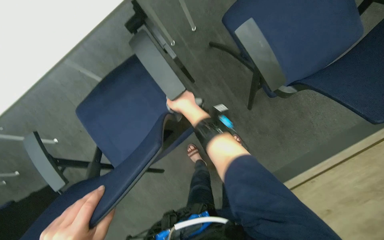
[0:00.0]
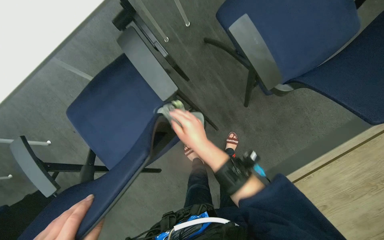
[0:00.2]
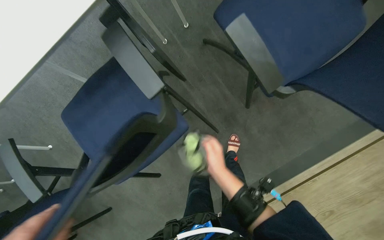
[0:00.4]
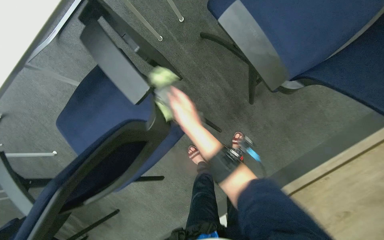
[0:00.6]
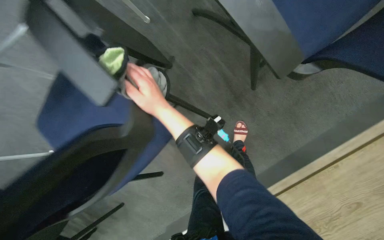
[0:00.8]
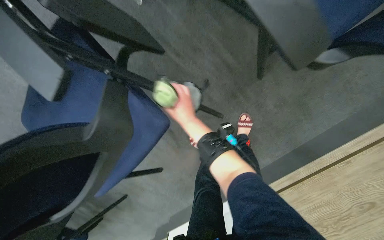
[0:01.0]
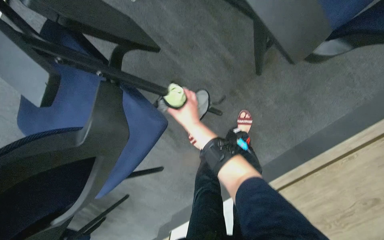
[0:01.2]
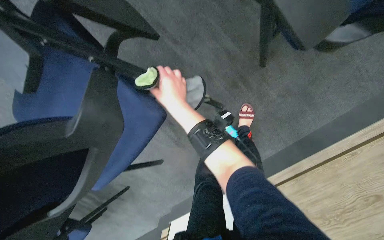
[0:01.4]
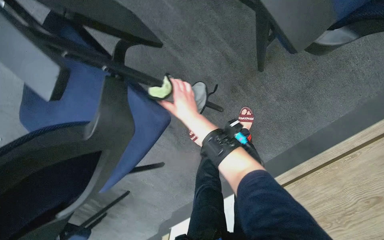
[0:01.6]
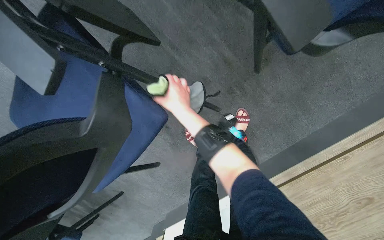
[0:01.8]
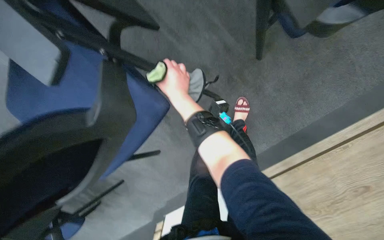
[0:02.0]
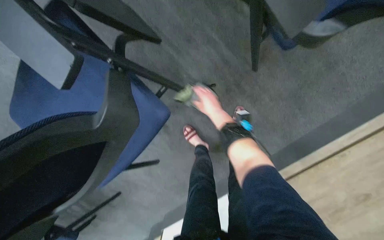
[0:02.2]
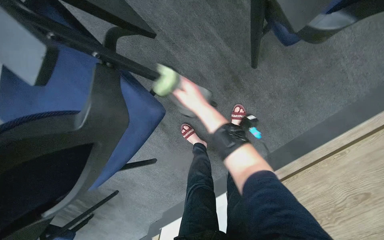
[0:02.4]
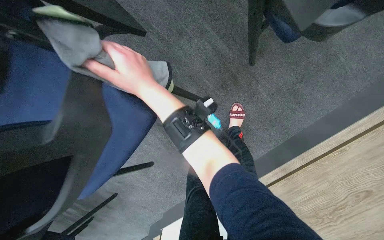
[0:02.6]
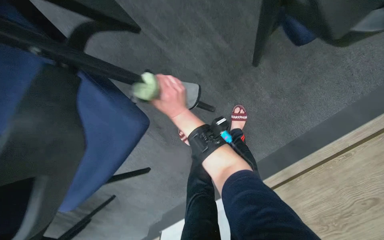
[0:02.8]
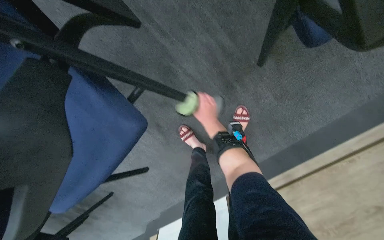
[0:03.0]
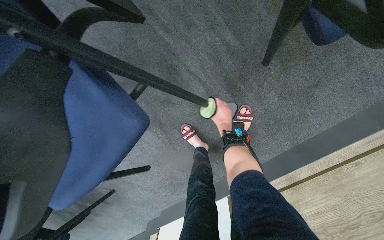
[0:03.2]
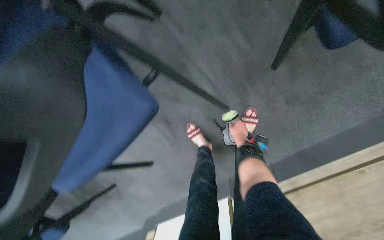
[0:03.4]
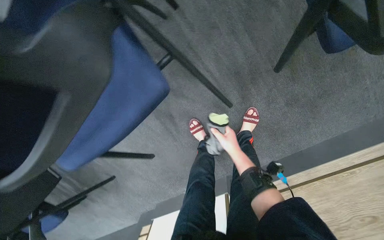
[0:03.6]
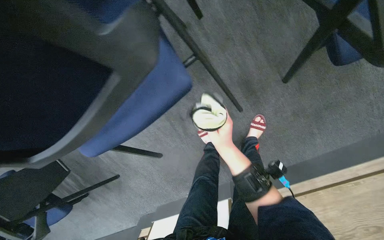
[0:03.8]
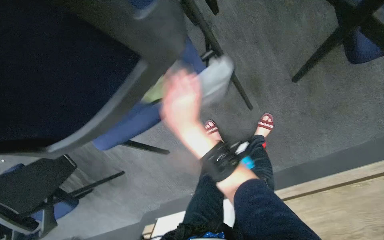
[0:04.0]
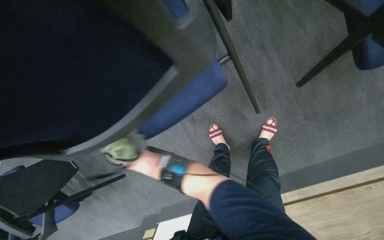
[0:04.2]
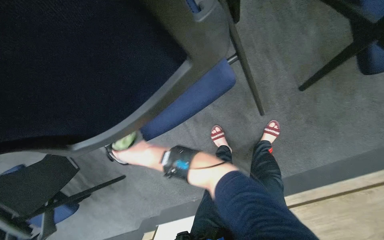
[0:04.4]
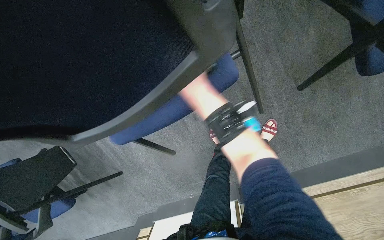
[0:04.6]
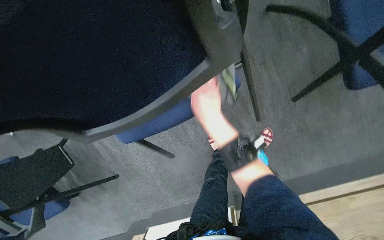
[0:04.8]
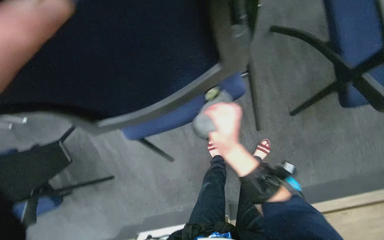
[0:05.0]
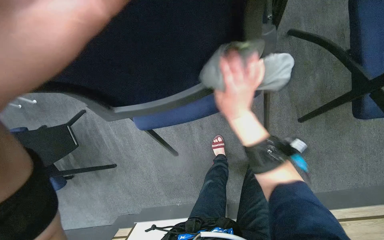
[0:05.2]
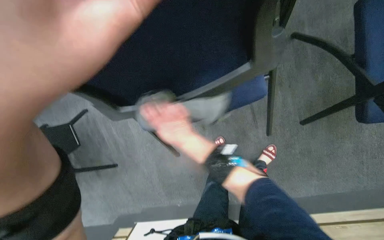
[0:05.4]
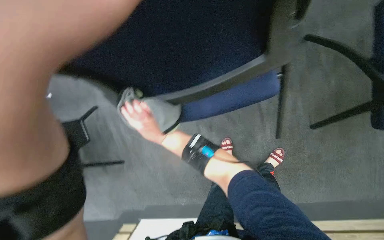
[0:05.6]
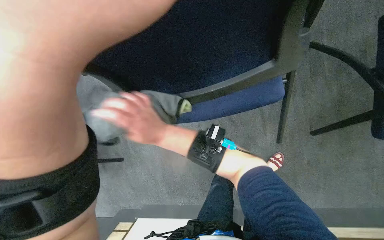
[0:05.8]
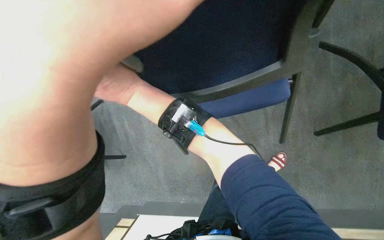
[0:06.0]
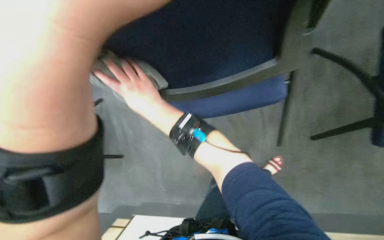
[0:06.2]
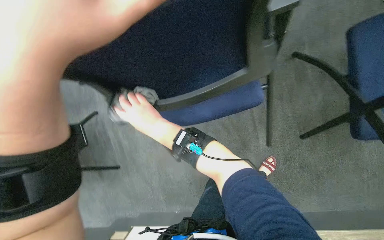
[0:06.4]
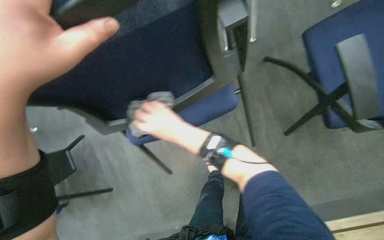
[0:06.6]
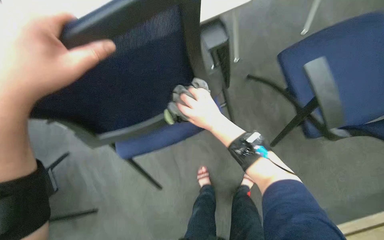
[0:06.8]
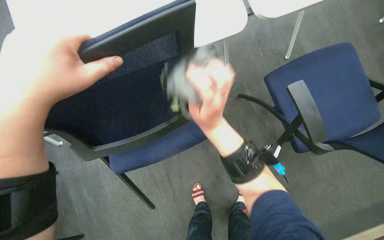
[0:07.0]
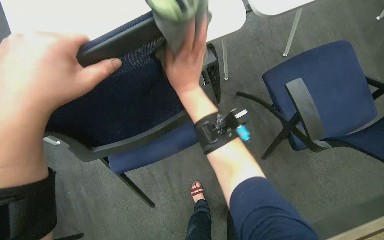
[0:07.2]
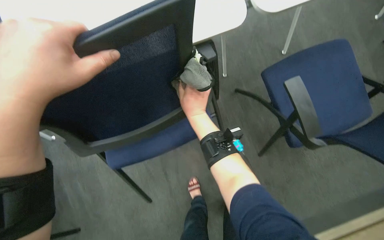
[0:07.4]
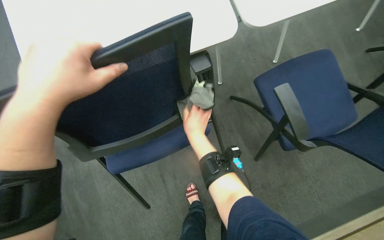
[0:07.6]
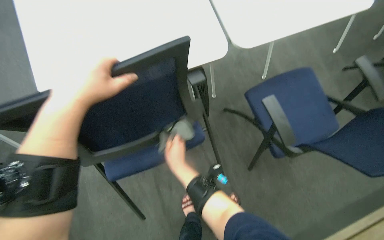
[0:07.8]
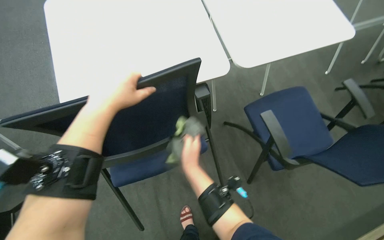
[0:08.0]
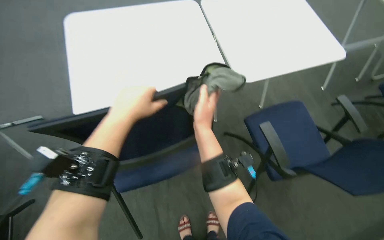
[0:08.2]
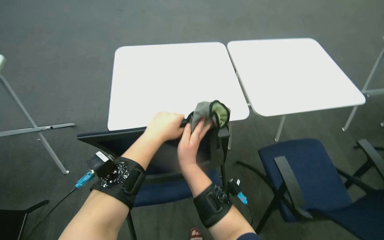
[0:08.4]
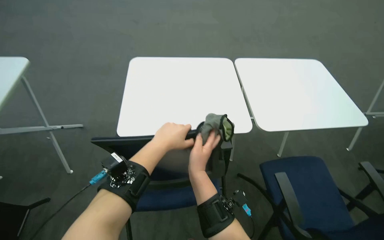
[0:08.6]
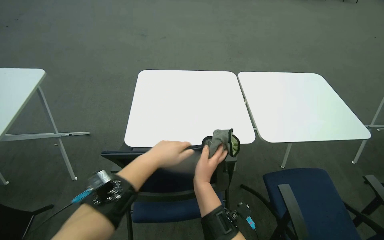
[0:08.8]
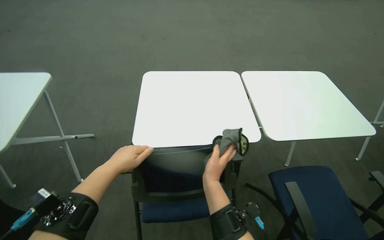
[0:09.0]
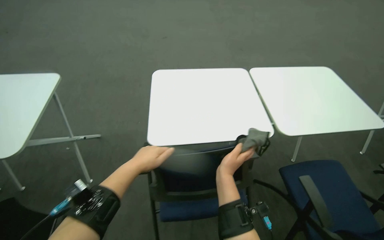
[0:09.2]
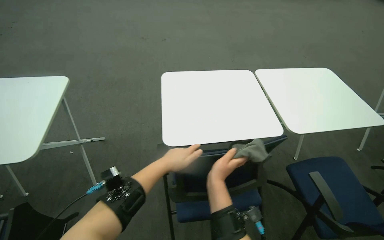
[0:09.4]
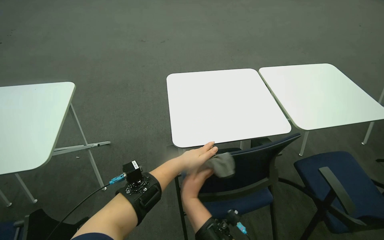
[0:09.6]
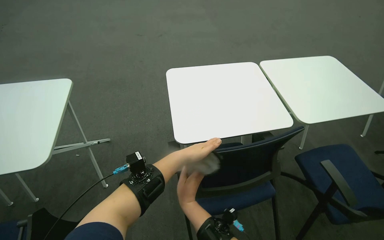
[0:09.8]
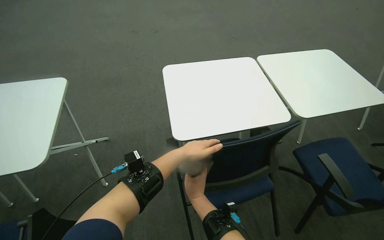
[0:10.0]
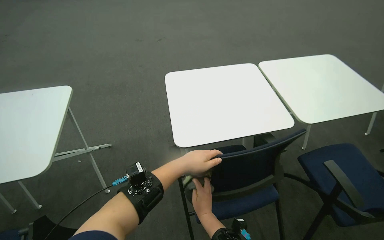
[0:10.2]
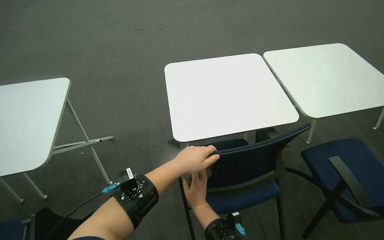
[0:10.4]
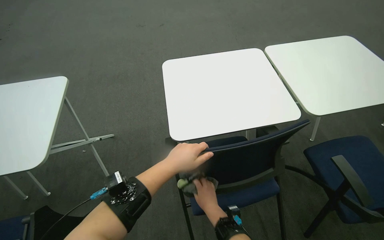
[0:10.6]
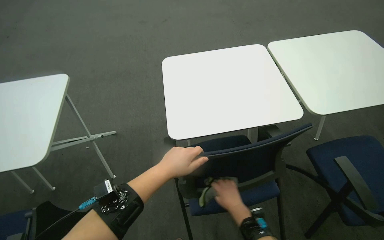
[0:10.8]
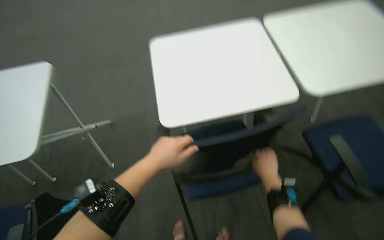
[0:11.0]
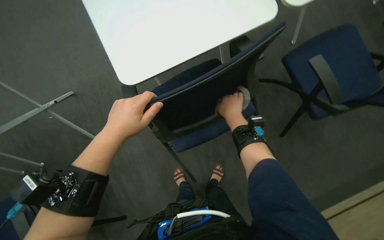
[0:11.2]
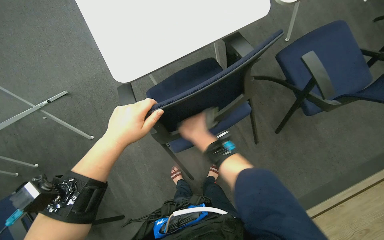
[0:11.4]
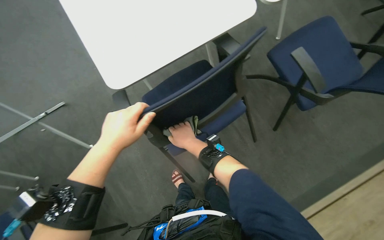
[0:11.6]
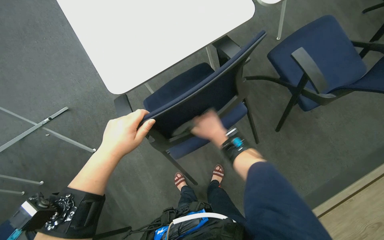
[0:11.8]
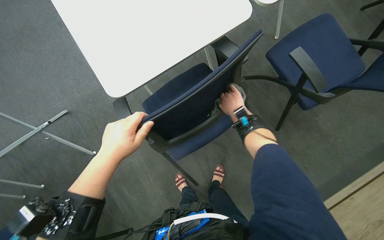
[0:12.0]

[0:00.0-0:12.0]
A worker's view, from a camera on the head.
Job: wiping surfaces.
The whole recording: Wiping conference room tables and chairs. The worker wipes down tables and chairs in the conference room, periodically rinsing the cloth.
0.0 to 1.6 s: The view tips downward by roughly 15 degrees. The right hand reaches roughly 20 cm down the picture, then returns.
1.6 to 3.0 s: The right hand swings nearer and farther, some 20 cm each way, with 2 reversals.
3.0 to 4.4 s: The right hand goes roughly 40 cm to the left and nearer to the camera.
6.0 to 7.6 s: The head rotates about 20 degrees to the right. The view tilts approximately 20 degrees upward. The right hand shifts about 30 cm to the right.
7.6 to 9.0 s: The camera pitches upward, by roughly 30 degrees. The right hand is displaced nearer to the camera by roughly 25 cm.
9.0 to 10.4 s: The right hand goes about 15 cm down the picture.
10.4 to 12.0 s: The view tilts roughly 25 degrees downward.

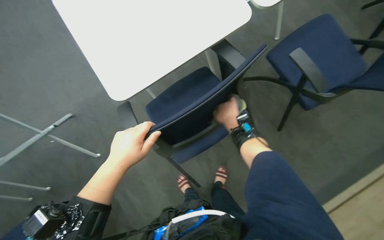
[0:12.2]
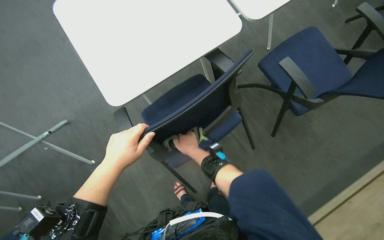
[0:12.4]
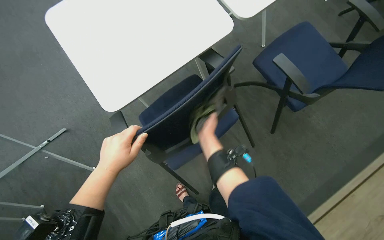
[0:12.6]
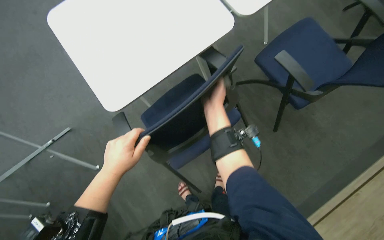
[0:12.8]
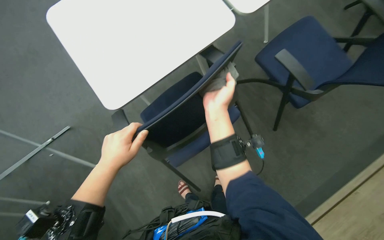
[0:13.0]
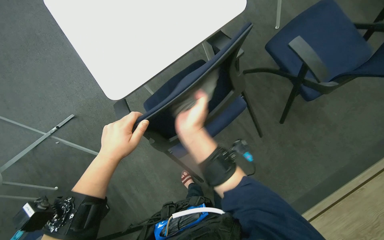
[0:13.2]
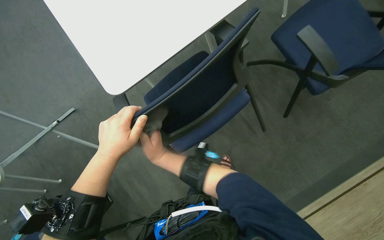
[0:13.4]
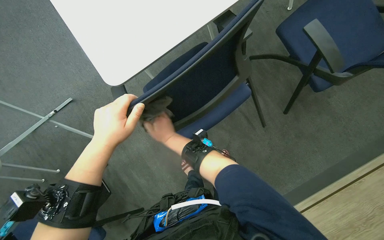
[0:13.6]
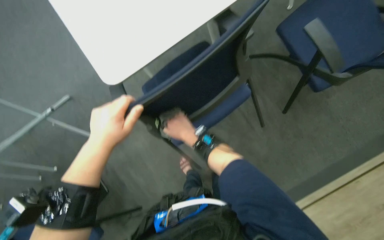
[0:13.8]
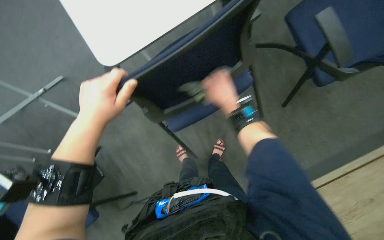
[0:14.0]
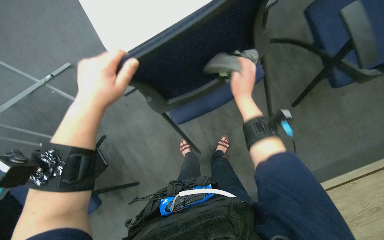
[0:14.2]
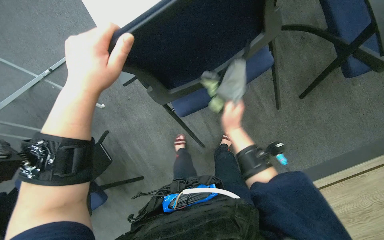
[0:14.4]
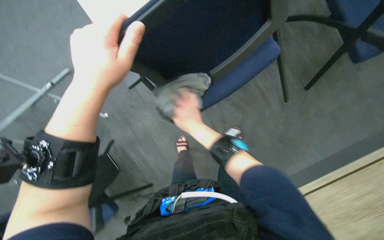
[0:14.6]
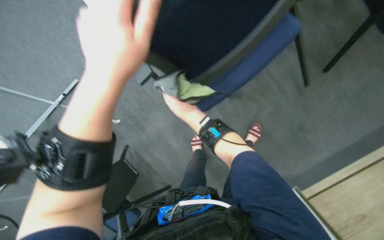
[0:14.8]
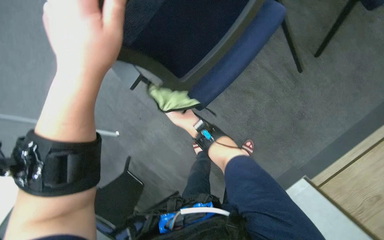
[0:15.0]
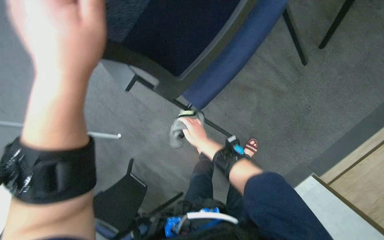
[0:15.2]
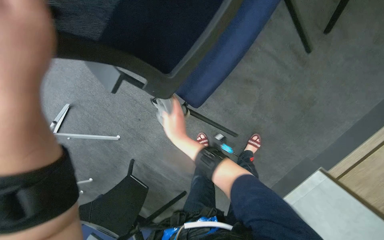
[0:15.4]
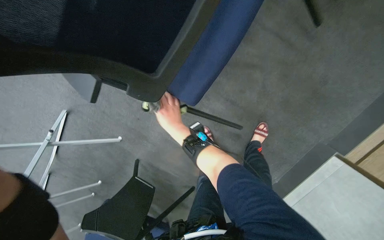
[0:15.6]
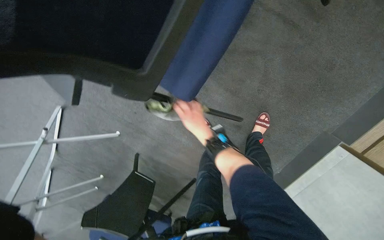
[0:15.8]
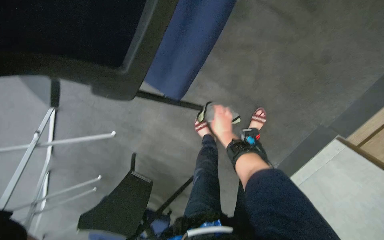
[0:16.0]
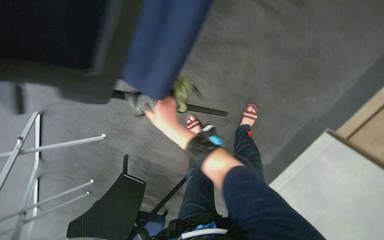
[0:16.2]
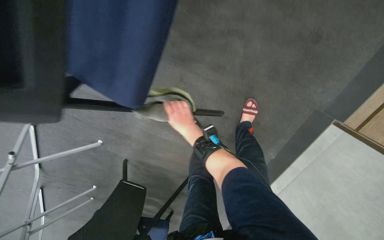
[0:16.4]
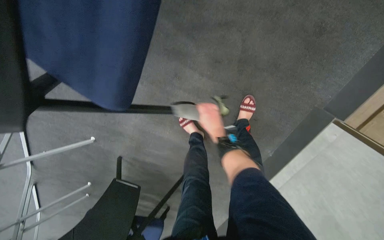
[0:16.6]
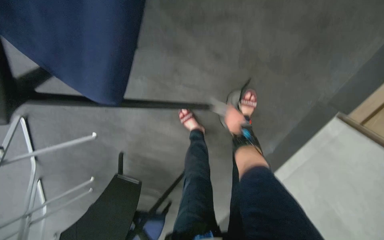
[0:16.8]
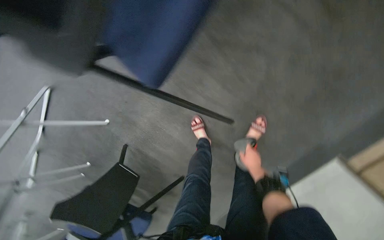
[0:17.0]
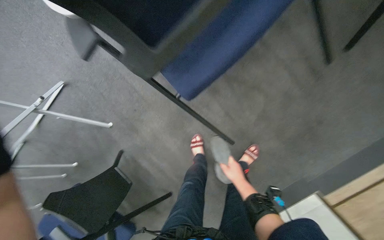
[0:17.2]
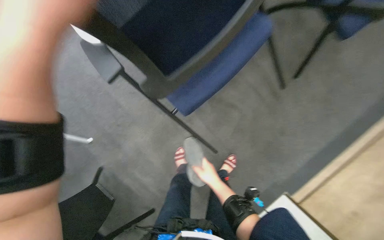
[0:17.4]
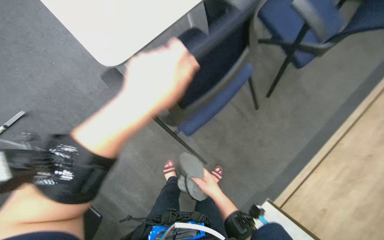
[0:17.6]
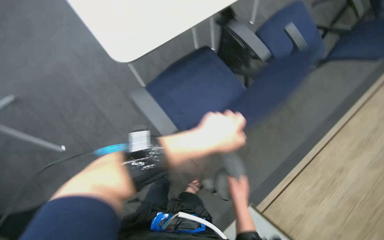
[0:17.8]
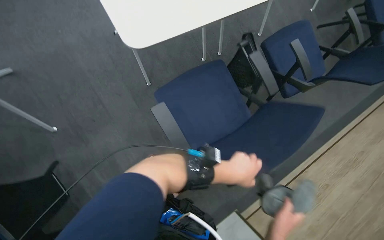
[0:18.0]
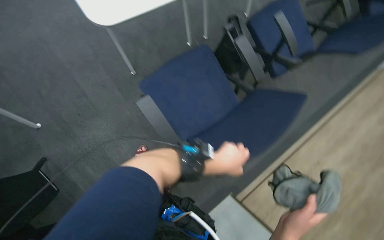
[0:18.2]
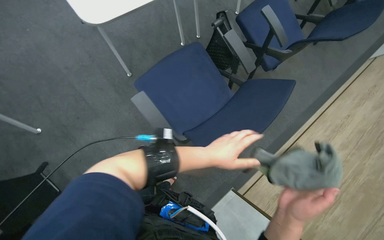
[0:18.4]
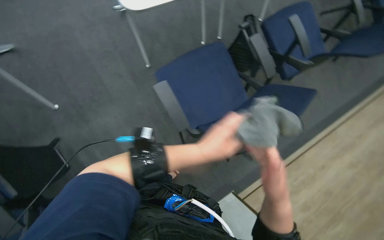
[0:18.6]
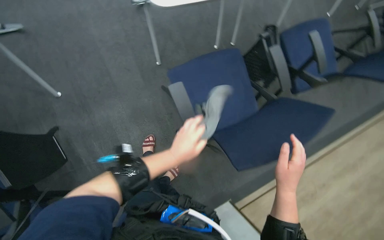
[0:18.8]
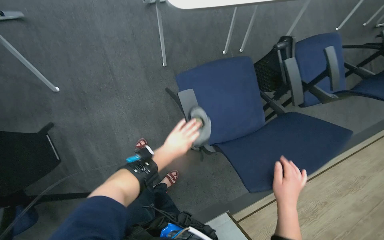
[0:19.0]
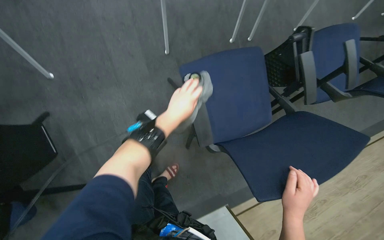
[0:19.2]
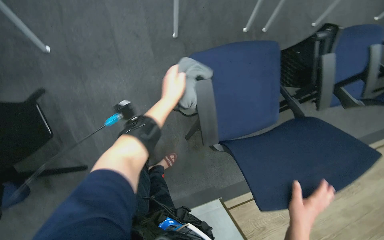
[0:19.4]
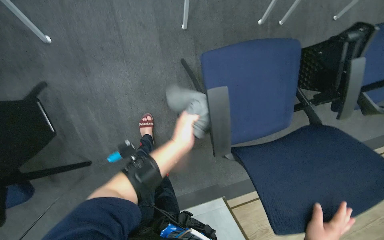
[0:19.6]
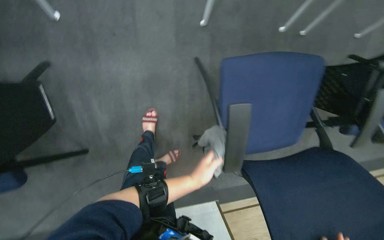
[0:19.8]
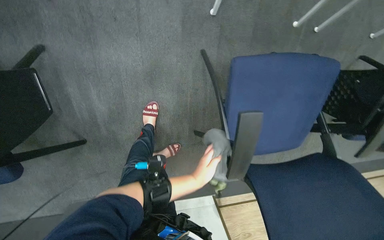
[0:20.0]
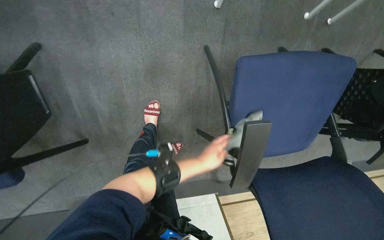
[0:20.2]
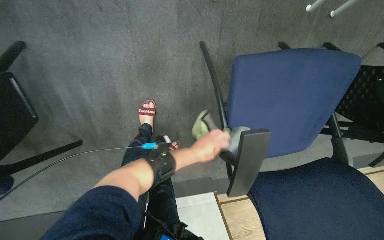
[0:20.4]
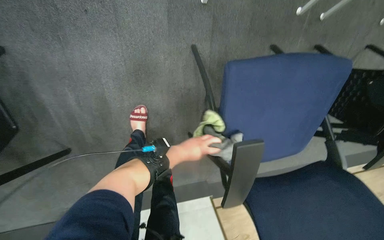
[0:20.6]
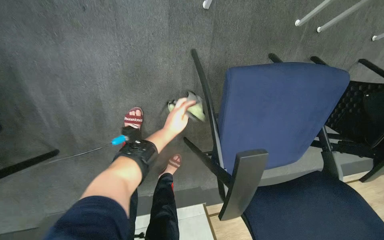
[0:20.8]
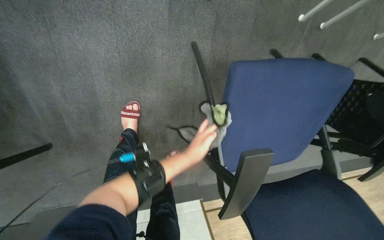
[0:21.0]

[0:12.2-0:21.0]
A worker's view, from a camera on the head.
Job: wiping surfaces.
The whole recording: Wiping conference room tables and chairs. The worker wipes down tables and chairs in the conference room, periodically rinsing the cloth.
12.2 to 13.6 s: The right hand heads to the left and down the picture, covering about 20 cm.
13.6 to 15.2 s: The left hand shifts approximately 10 cm up the picture.
15.2 to 16.6 s: The view tilts some 15 degrees downward. The right hand moves left and right over about 15 cm, changing direction 3 times.
16.6 to 18.0 s: The camera travels about 50 cm. The view pans to the right by approximately 25 degrees. The view tips upward by some 25 degrees. The scene rotates clockwise by some 35 degrees.
18.0 to 19.6 s: The camera pitches downward, by about 15 degrees. The left hand travels to the left and farther from the camera by about 35 cm, and travels up the picture and back again, roughly 15 cm each way.
19.6 to 21.0 s: The left hand goes up and down the picture, approximately 15 cm each way, reversing 2 times.
